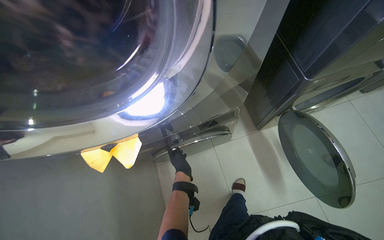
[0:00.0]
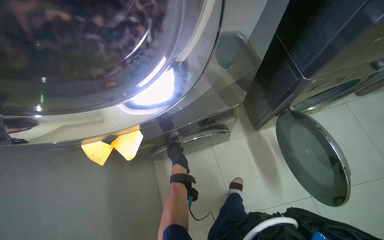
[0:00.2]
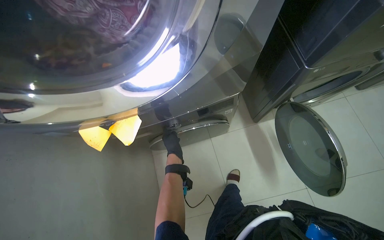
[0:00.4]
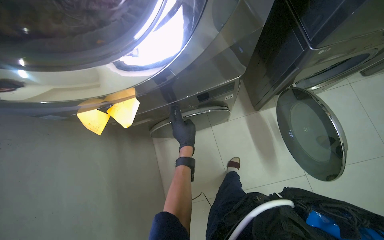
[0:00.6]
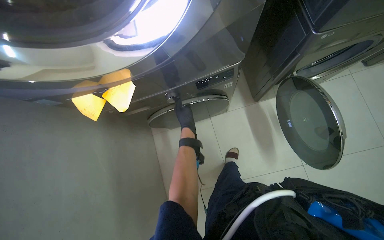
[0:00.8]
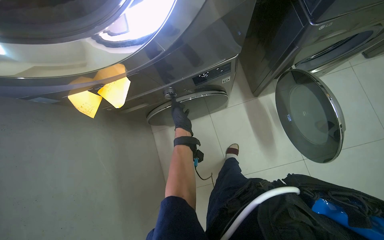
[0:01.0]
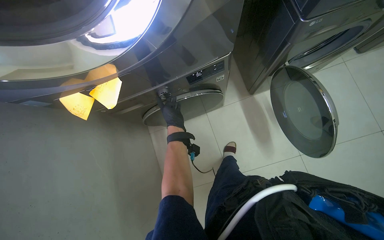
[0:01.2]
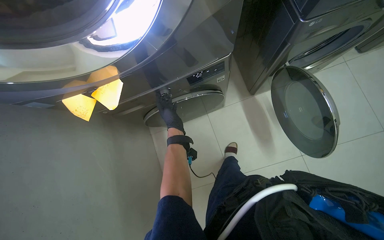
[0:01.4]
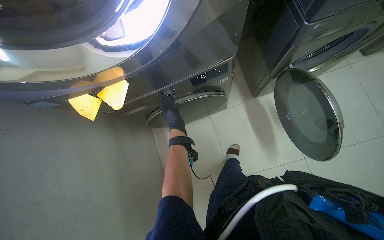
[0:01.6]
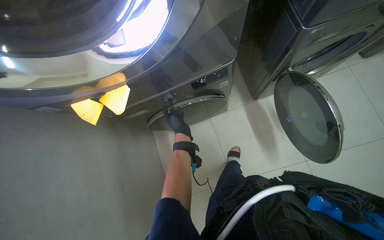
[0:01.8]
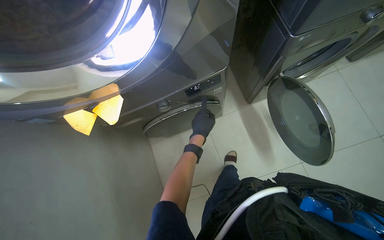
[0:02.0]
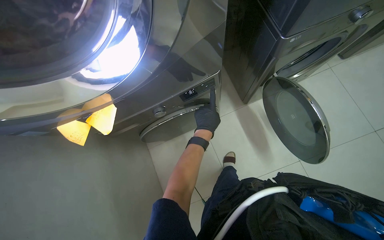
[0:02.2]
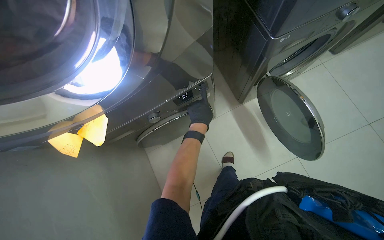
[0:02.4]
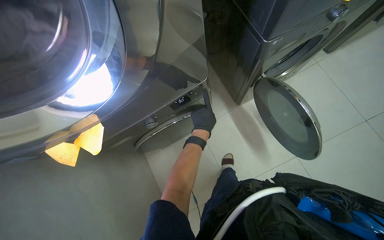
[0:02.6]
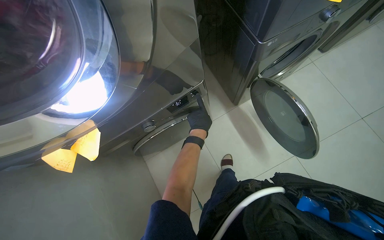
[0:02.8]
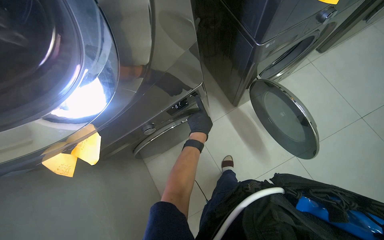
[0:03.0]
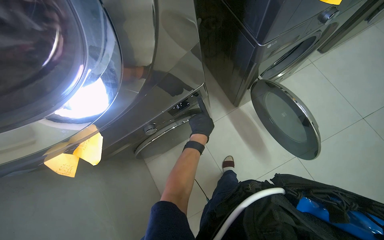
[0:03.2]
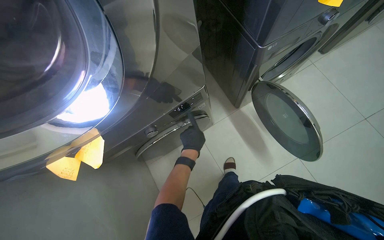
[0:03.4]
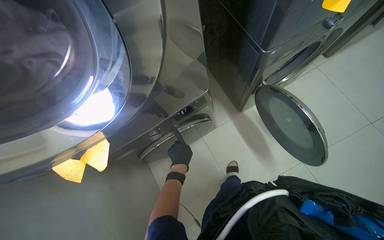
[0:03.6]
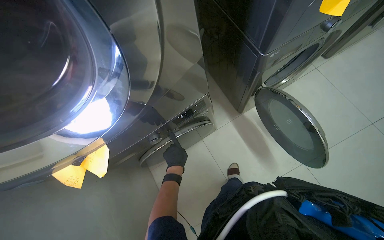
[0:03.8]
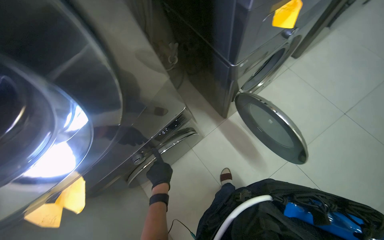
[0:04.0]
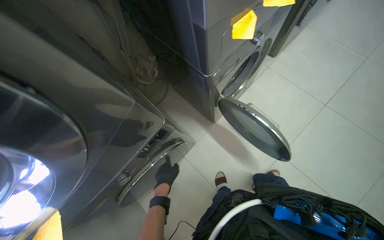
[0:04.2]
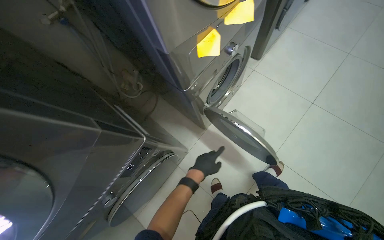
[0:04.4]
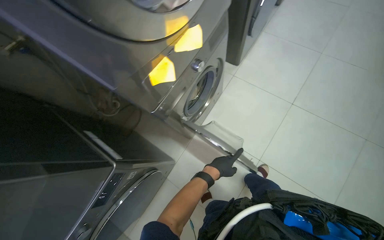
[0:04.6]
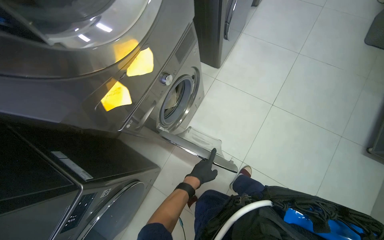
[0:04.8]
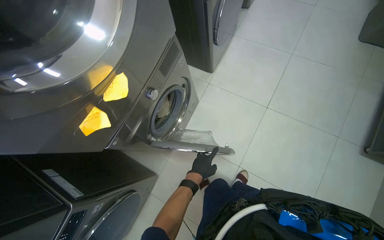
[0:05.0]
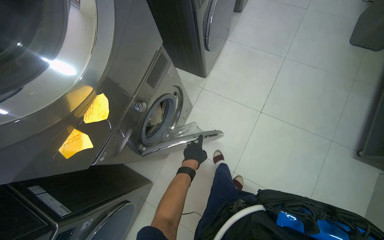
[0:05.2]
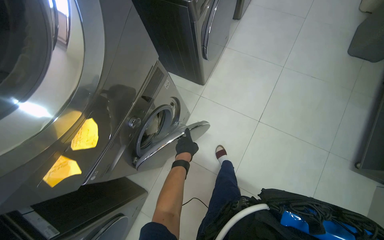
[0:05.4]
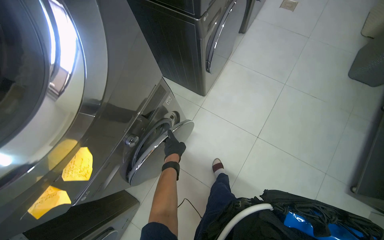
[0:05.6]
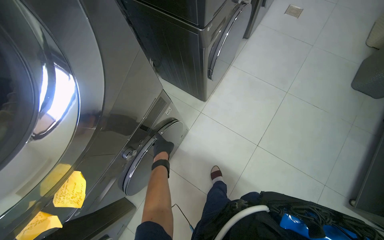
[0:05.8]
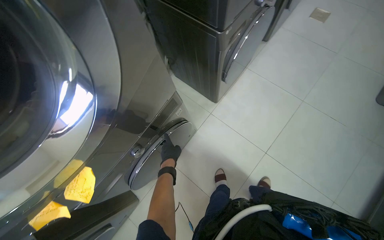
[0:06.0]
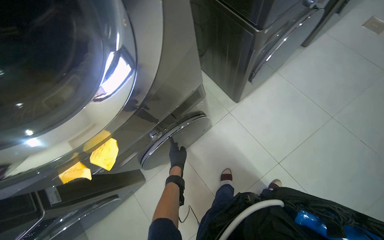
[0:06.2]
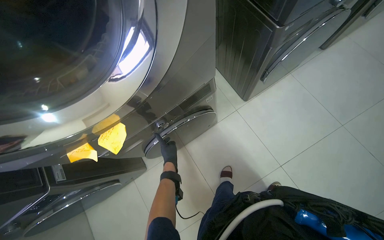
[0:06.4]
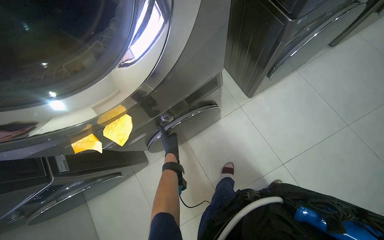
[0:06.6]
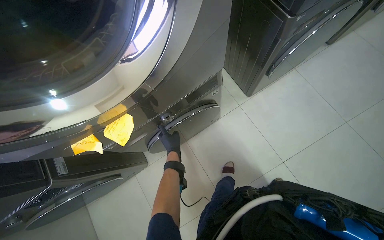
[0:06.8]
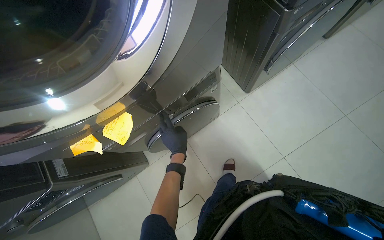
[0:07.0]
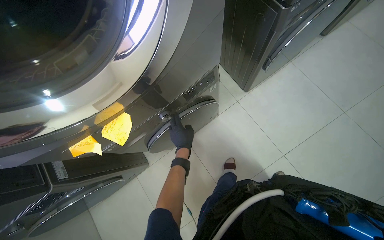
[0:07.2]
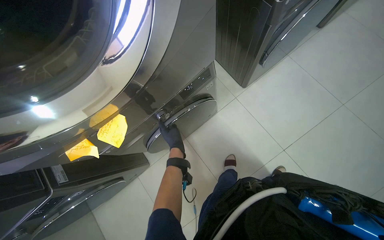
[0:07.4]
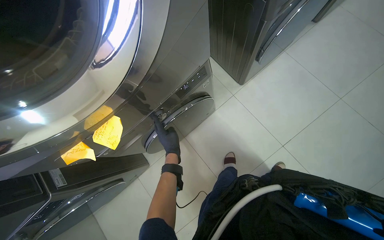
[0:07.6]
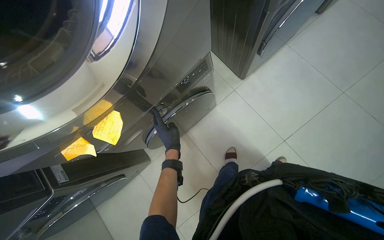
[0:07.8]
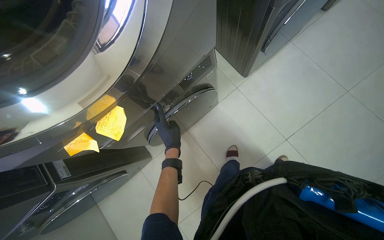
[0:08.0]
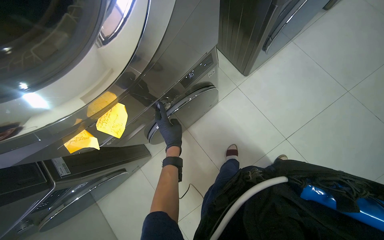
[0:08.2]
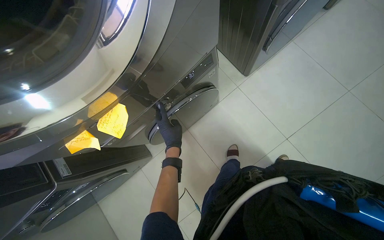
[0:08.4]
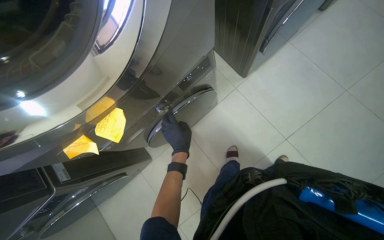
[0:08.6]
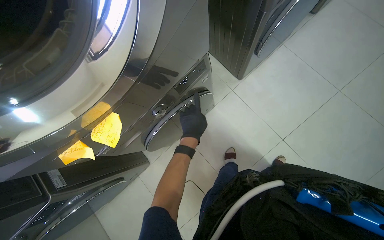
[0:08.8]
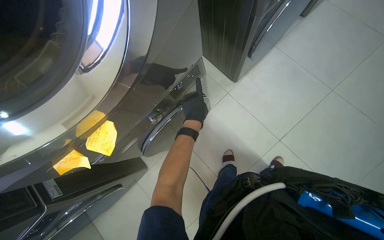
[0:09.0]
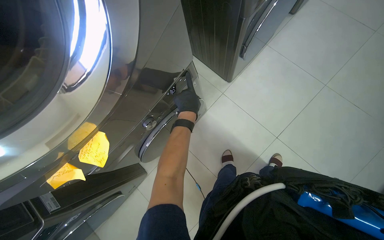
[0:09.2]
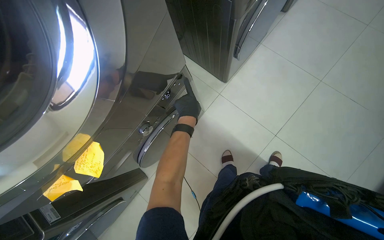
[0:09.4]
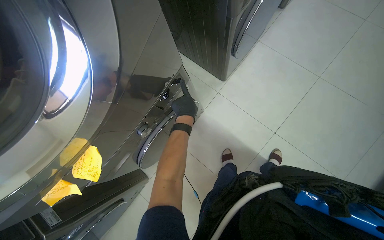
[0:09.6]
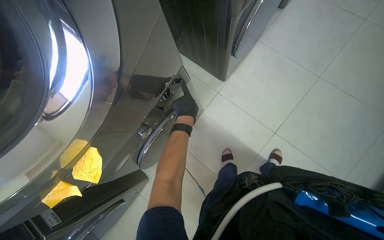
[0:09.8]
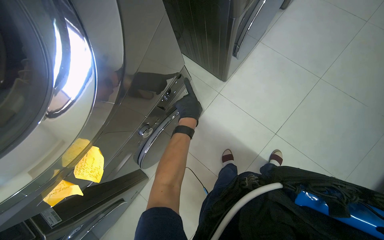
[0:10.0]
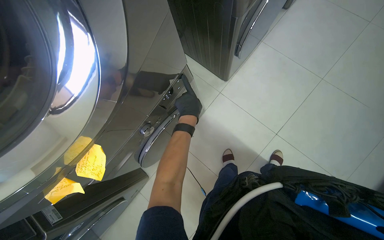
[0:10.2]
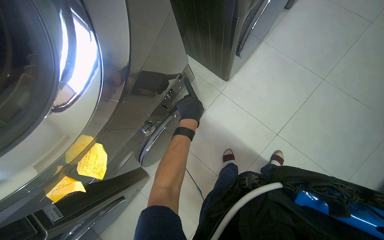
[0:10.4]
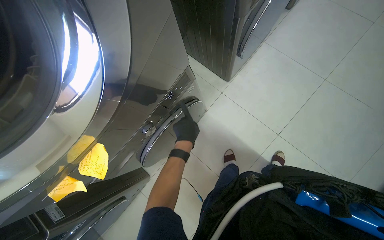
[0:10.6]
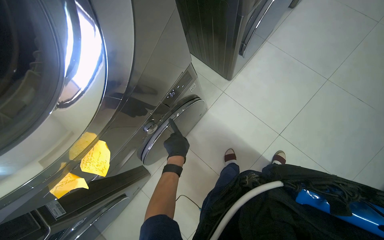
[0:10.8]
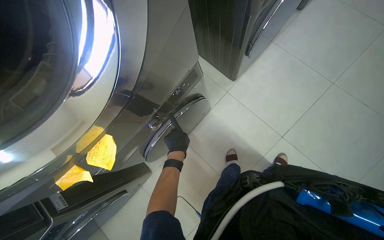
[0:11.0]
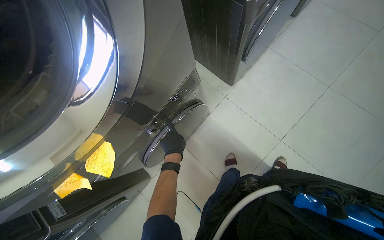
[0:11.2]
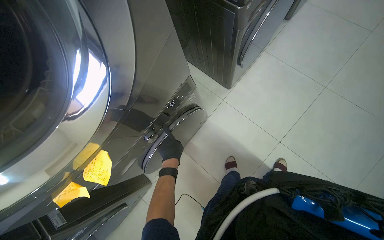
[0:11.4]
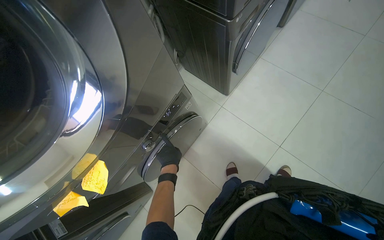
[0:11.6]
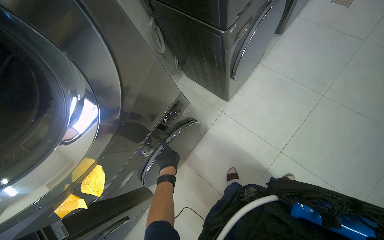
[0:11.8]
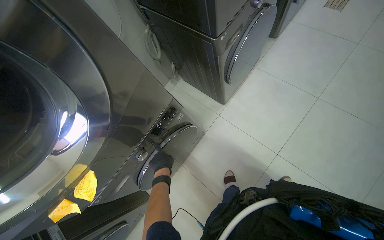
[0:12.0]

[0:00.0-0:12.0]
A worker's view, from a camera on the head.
Job: managing laundry.
The whole recording: Setting up laundry machines. The worker places sticky notes on machines and adjusts their settings.
0:01.6 to 0:03.0: The left hand shifts some 15 cm to the right.
0:04.4 to 0:06.0: The camera is carried roughly 60 cm.
0:07.6 to 0:09.0: The left hand travels up the picture and to the right by roughly 15 cm.
0:10.4 to 0:12.0: The left hand is displaced down the picture by some 10 cm.

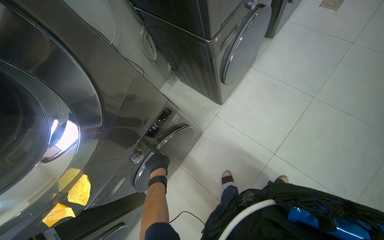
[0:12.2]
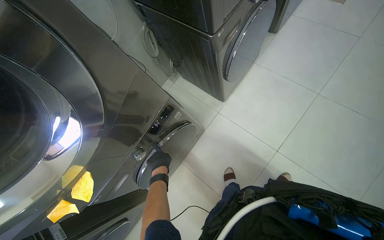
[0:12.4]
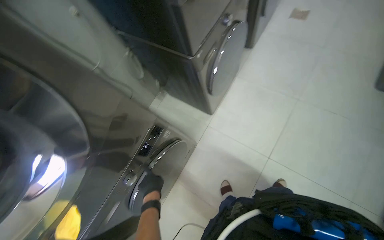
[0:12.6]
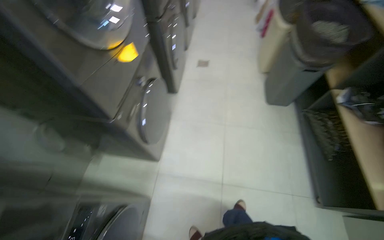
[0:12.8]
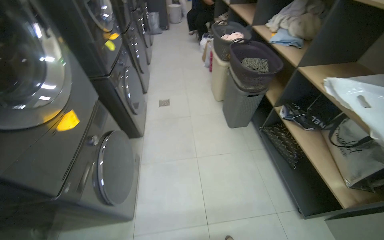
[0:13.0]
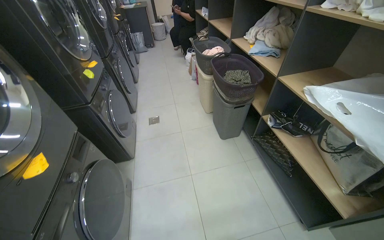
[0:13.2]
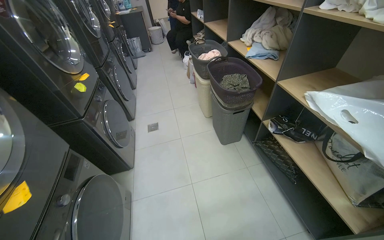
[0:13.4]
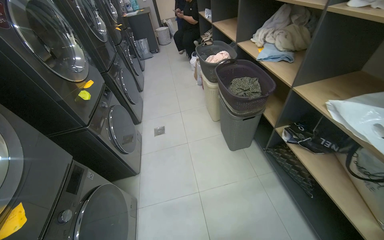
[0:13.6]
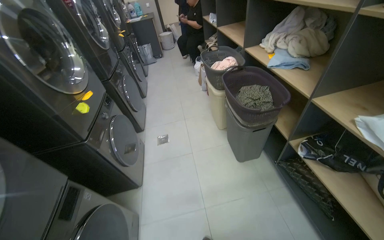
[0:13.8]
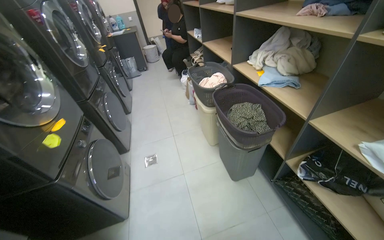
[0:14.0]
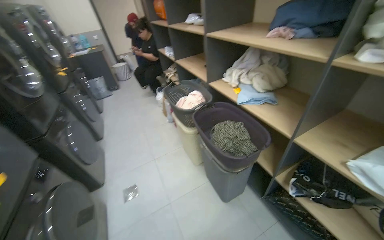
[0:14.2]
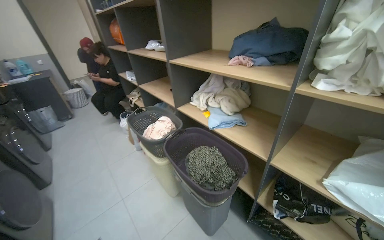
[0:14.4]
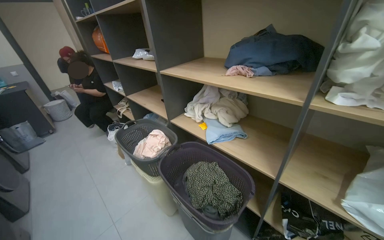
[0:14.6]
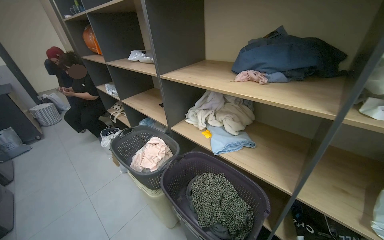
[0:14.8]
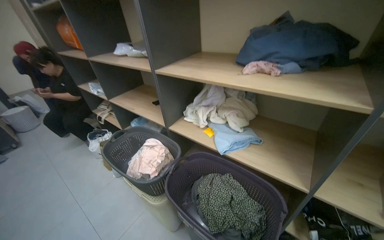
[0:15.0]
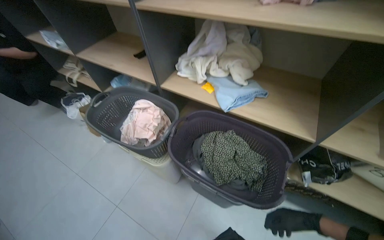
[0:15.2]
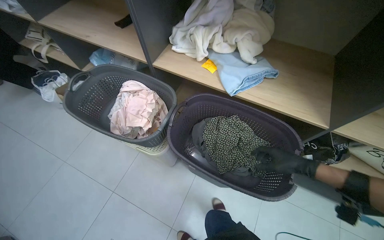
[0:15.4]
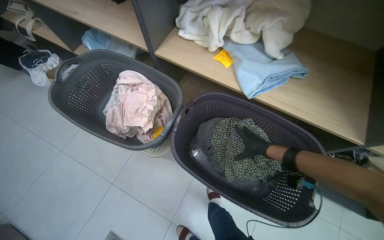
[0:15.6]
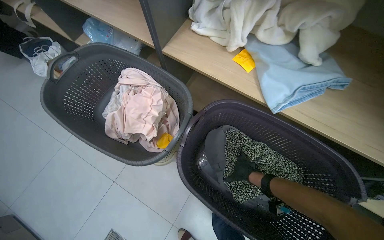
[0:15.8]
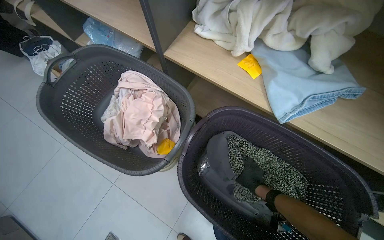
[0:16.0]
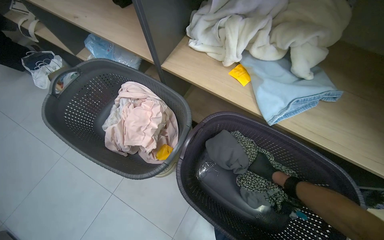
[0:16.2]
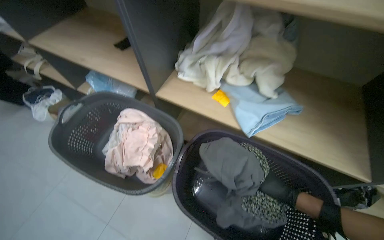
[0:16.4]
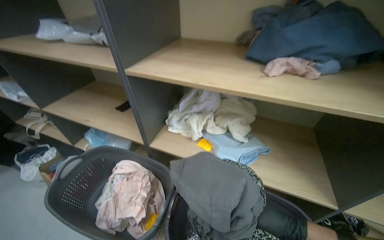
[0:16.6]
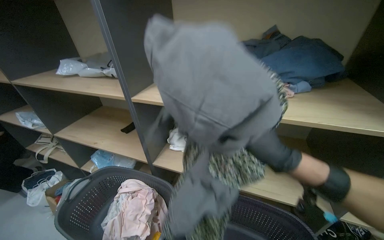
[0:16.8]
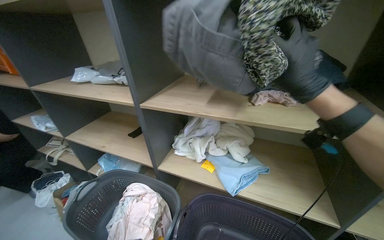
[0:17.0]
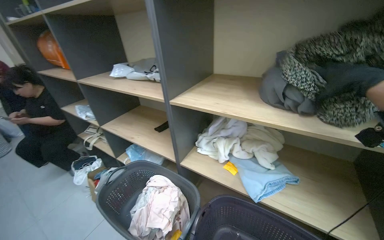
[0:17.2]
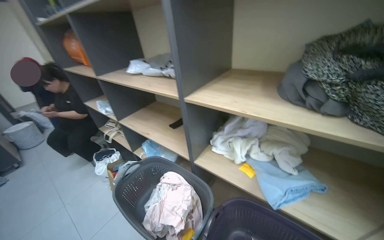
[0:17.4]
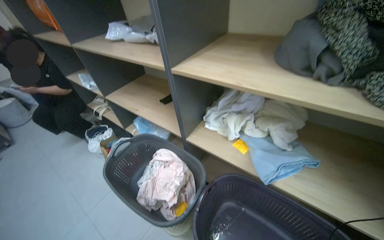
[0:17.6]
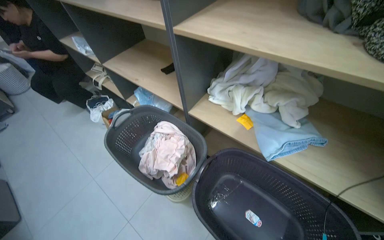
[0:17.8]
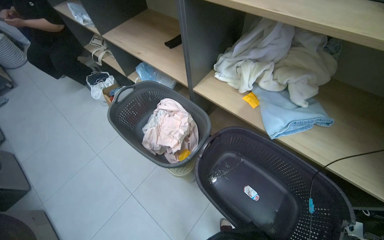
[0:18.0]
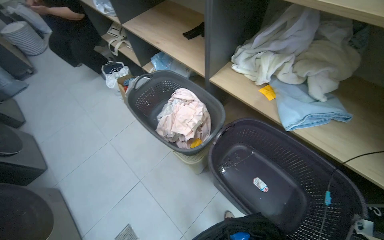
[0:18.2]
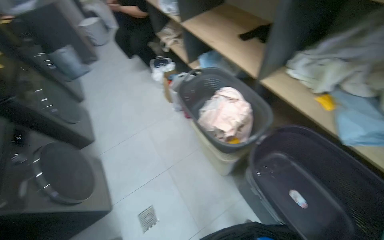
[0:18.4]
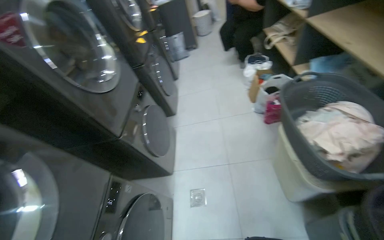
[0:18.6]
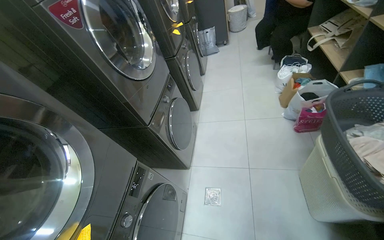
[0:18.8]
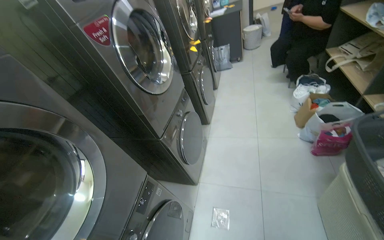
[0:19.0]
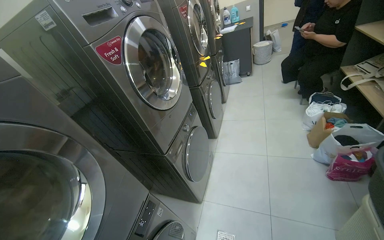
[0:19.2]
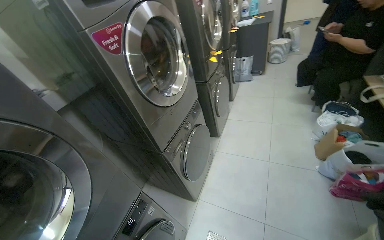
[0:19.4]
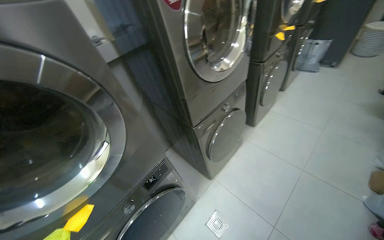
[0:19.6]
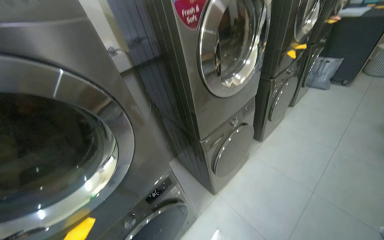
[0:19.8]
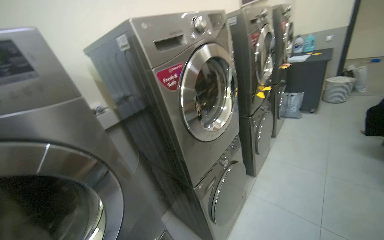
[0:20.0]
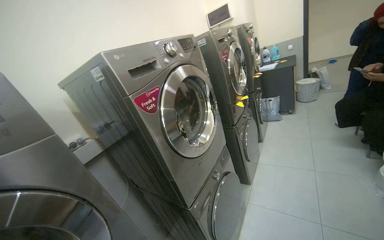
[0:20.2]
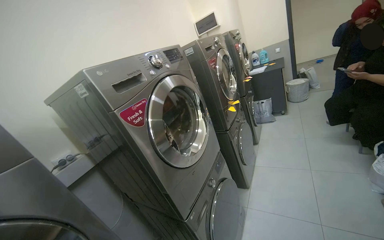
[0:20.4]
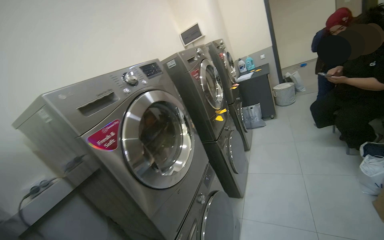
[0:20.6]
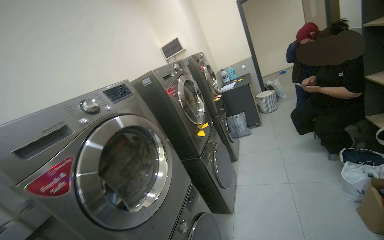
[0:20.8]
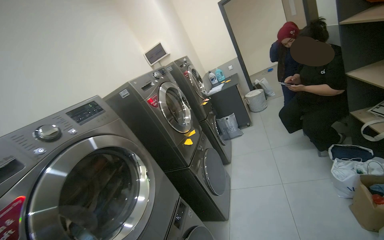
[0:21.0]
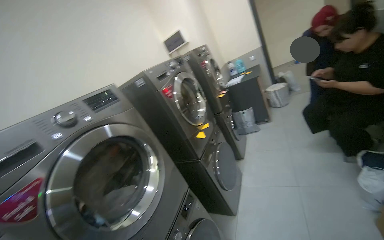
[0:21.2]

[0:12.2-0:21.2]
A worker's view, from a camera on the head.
Job: managing laundry.
The whole recording: Setting up laundry machines. The worker places sticky notes on machines and adjusts their settings.
0:12.2 to 0:13.8: The head travels roughly 60 cm. The wearer's head swings some 50 degrees to the right. The view tips upward by some 35 degrees.
0:13.8 to 0:15.2: The camera travels approximately 80 cm. The head rotates about 50 degrees to the right.
0:15.2 to 0:16.6: The view tilts about 15 degrees upward.
0:16.6 to 0:18.2: The head turns to the left by roughly 20 degrees. The view tilts some 20 degrees downward.
0:18.2 to 0:19.8: The head travels some 50 cm. The wearer's head swings some 95 degrees to the left.
0:19.8 to 0:21.2: The camera travels about 40 cm. The wearer looks some 30 degrees further to the right. The view tilts some 25 degrees upward.
